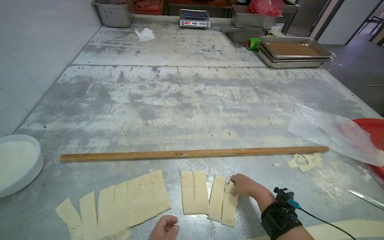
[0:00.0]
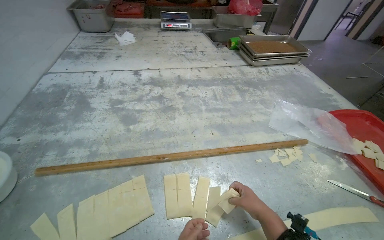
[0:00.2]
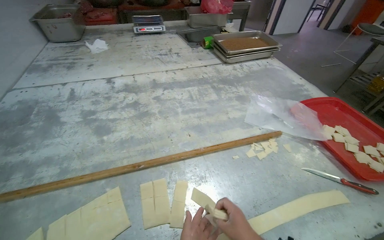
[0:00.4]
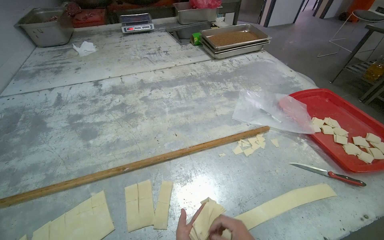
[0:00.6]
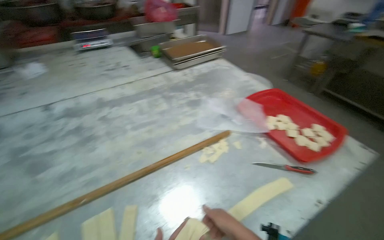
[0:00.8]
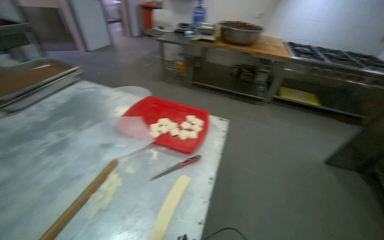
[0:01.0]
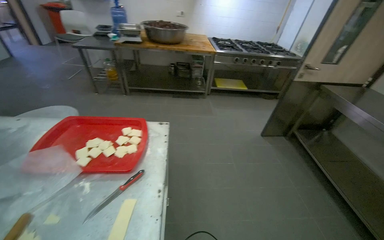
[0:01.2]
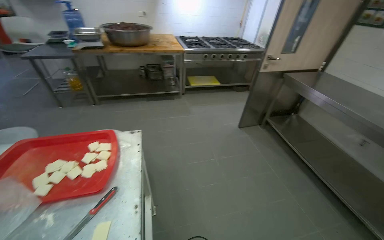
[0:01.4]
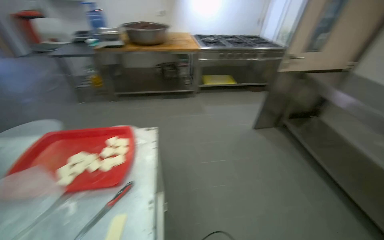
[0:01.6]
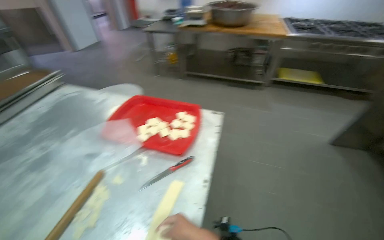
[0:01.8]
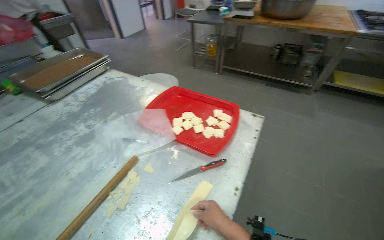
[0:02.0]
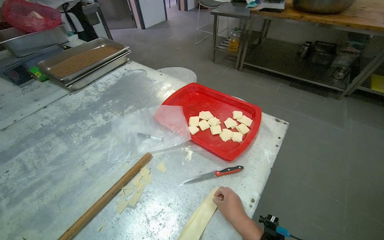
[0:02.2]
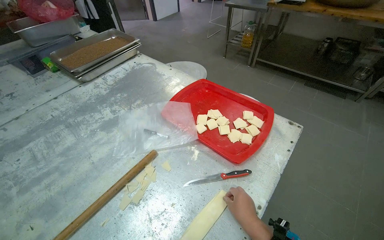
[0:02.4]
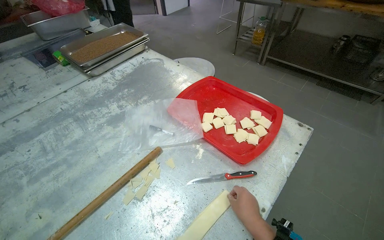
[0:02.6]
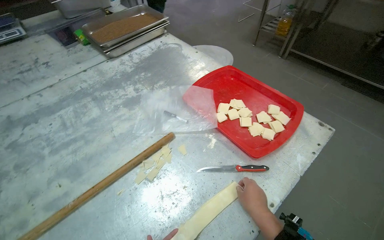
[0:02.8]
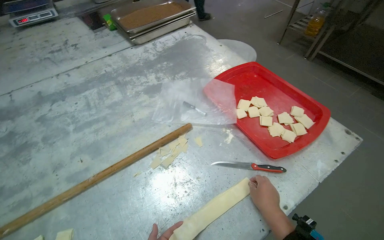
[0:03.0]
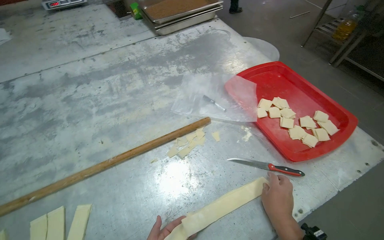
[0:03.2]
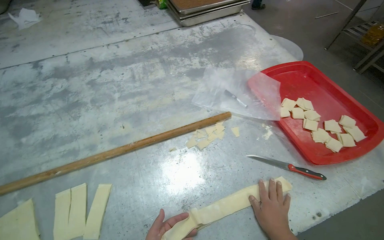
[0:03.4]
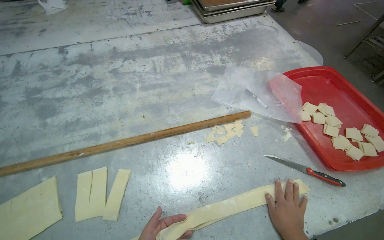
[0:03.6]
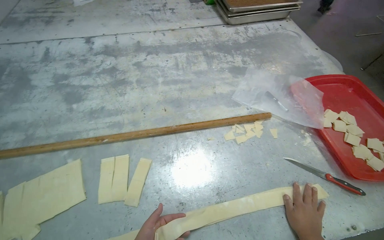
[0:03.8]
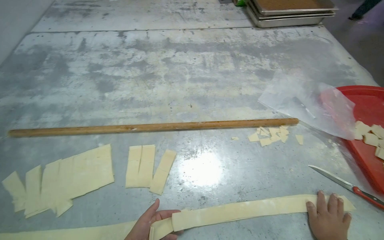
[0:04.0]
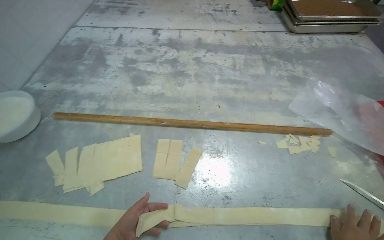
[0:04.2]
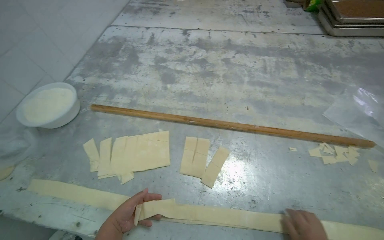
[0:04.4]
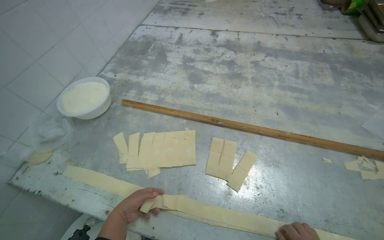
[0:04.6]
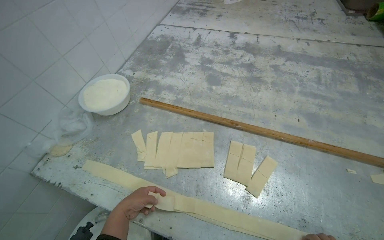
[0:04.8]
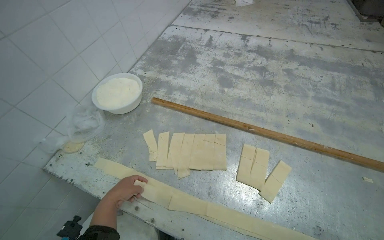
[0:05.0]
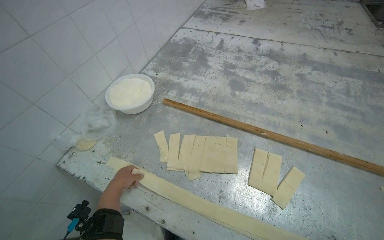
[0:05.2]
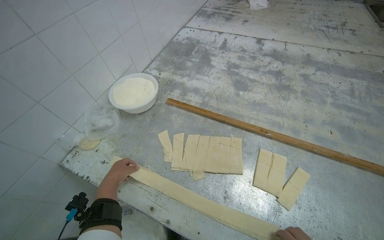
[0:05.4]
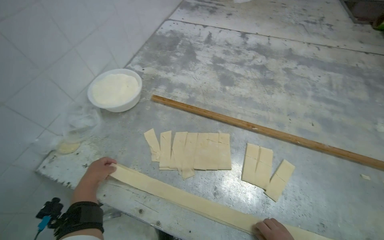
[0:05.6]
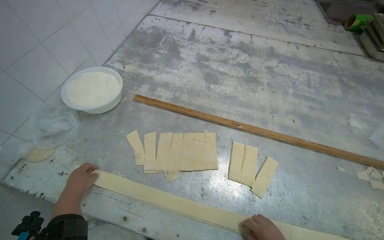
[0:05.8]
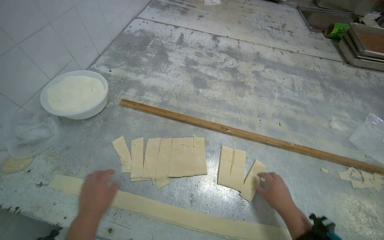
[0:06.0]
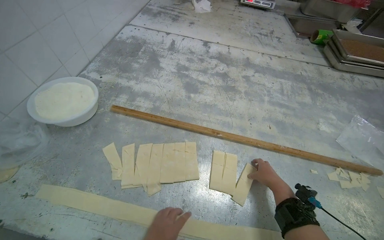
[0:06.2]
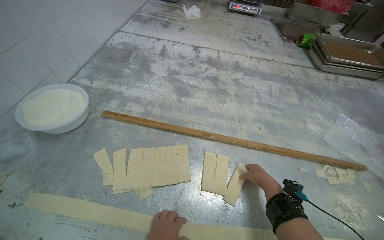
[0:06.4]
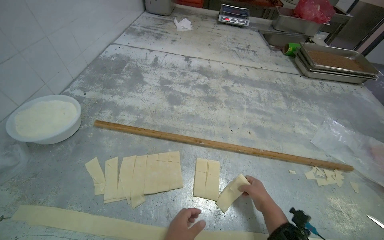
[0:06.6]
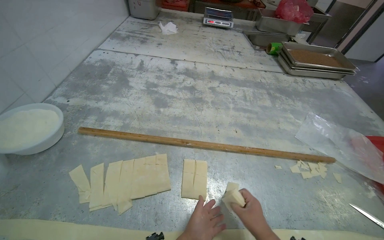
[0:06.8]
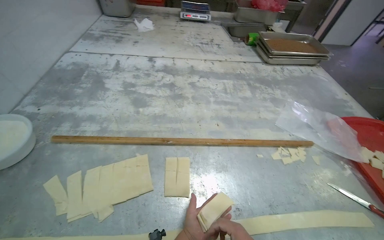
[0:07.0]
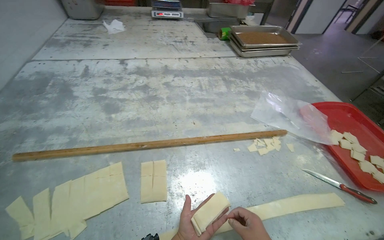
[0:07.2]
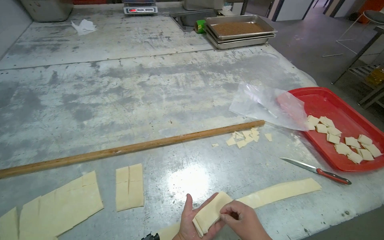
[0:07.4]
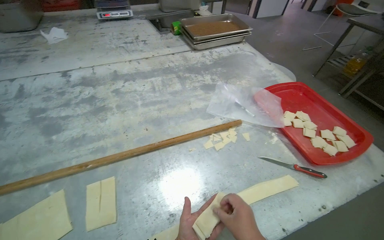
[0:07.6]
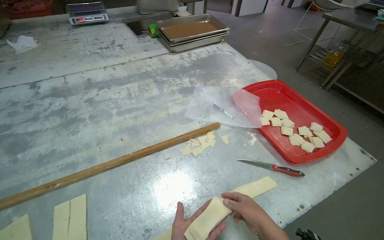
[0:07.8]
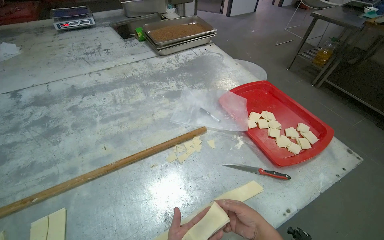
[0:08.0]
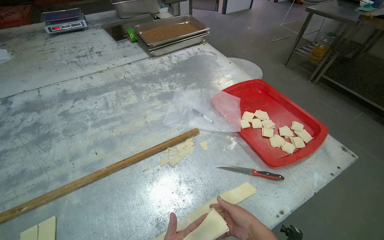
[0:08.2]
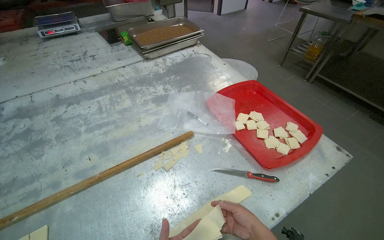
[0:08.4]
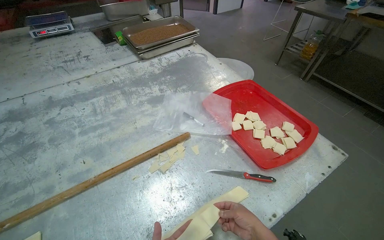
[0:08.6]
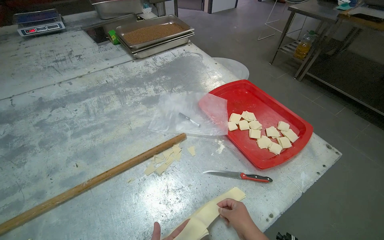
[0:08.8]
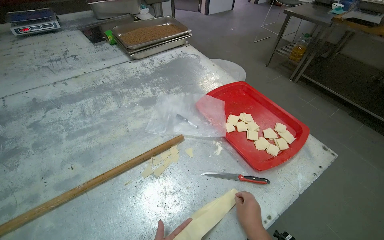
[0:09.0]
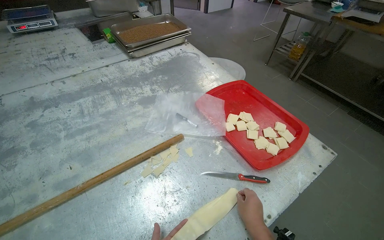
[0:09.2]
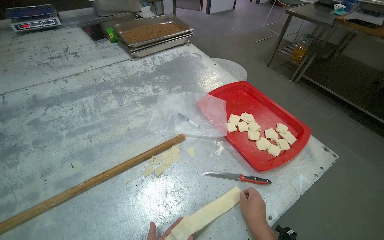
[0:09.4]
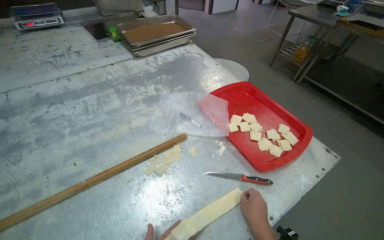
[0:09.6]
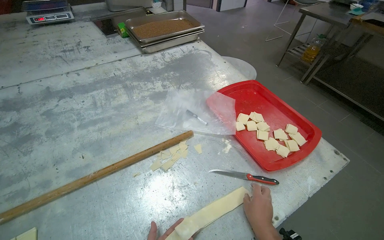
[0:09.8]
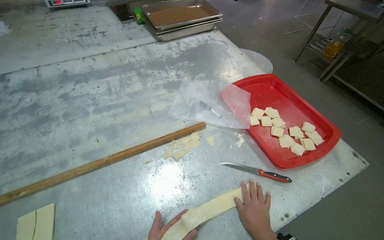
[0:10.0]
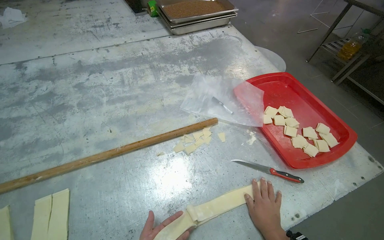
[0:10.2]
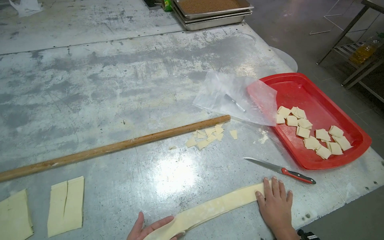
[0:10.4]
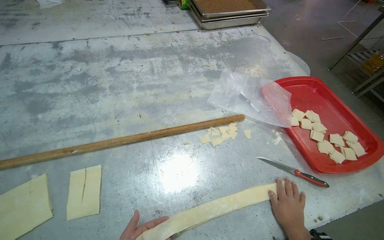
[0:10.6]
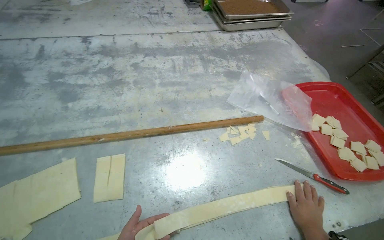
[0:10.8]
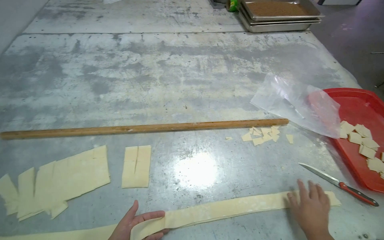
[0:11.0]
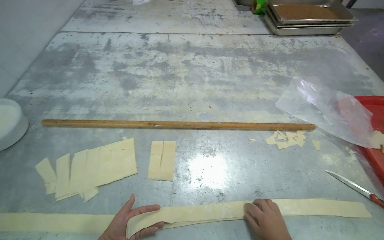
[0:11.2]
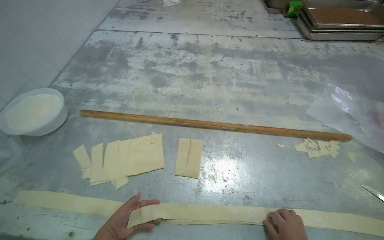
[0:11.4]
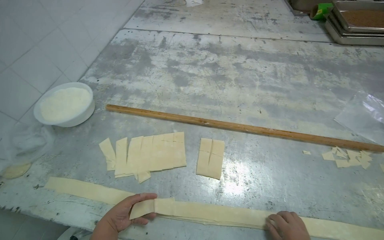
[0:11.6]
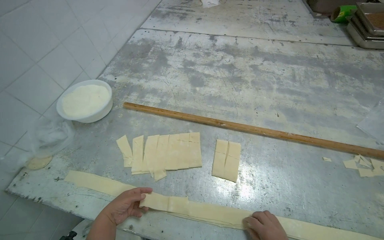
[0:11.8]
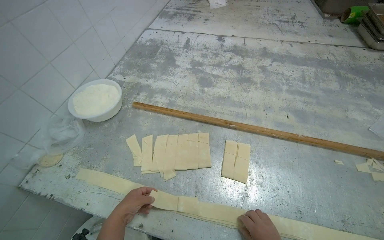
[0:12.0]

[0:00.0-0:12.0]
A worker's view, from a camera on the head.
Job: preparing food.
The whole recording: Folding dough strips. The worker folds long strips of dough on the table.
0.0 to 1.6 s: The wearer moves some 60 cm. The wearer looks about 95 degrees further to the right.
1.6 to 3.0 s: The wearer's head swings some 65 degrees to the left. The camera pitches downward, by approximately 20 degrees.
4.4 to 6.0 s: The left hand is displaced to the left by roughly 20 cm.
6.0 to 7.6 s: The head travels to the right, approximately 40 cm. The wearer looks about 35 degrees further to the right.
10.4 to 12.0 s: The head travels to the left, roughly 40 cm. The wearer's head swings some 35 degrees to the left.

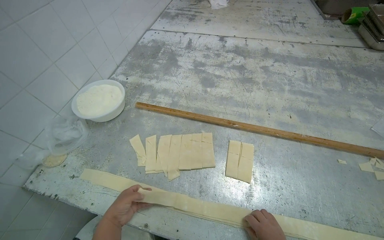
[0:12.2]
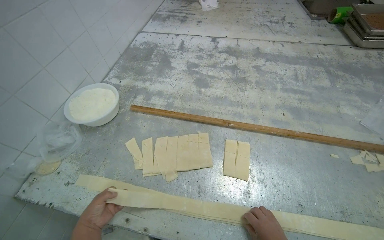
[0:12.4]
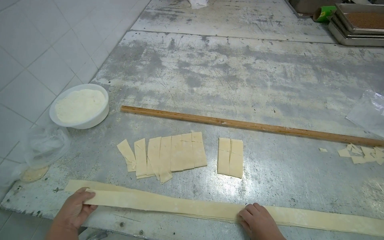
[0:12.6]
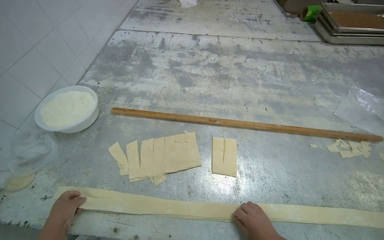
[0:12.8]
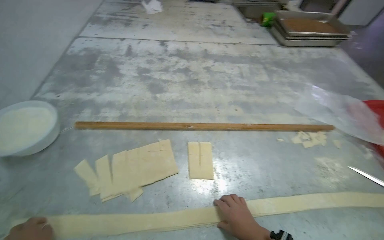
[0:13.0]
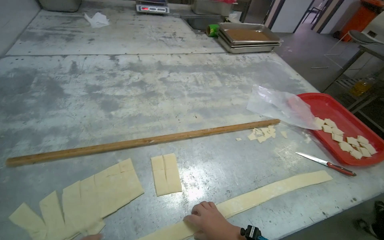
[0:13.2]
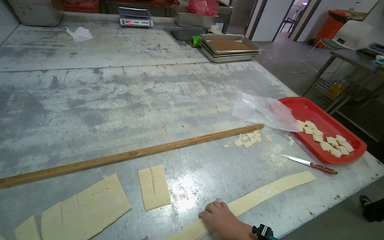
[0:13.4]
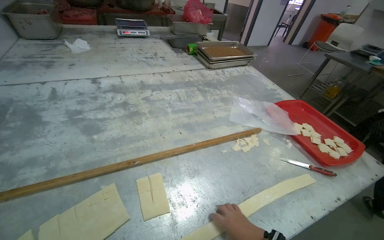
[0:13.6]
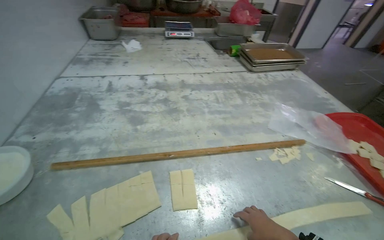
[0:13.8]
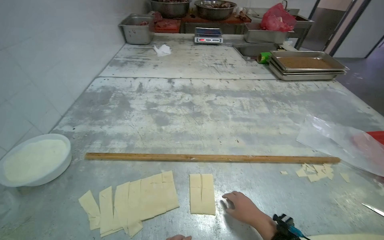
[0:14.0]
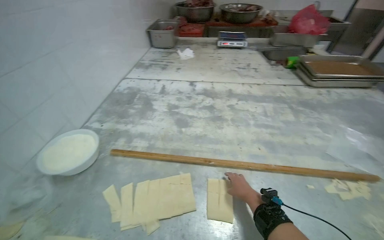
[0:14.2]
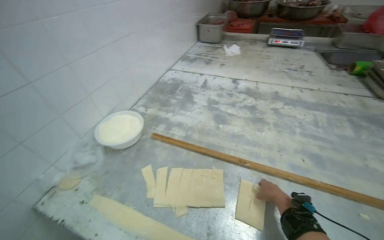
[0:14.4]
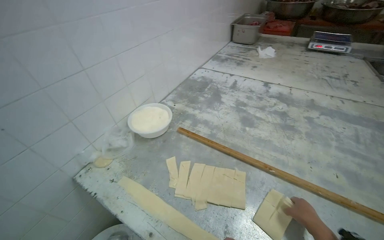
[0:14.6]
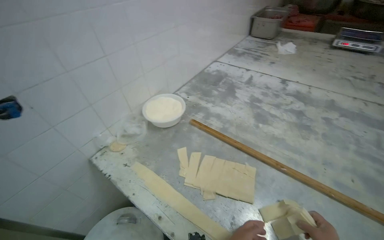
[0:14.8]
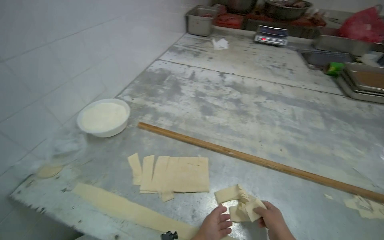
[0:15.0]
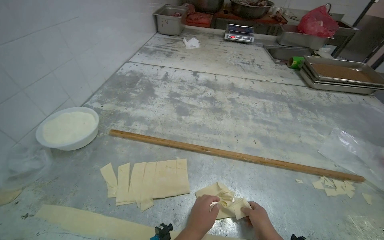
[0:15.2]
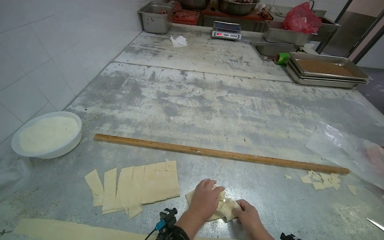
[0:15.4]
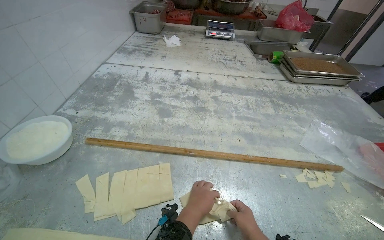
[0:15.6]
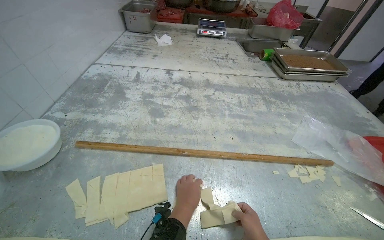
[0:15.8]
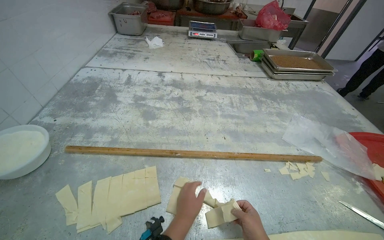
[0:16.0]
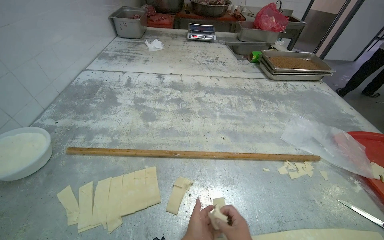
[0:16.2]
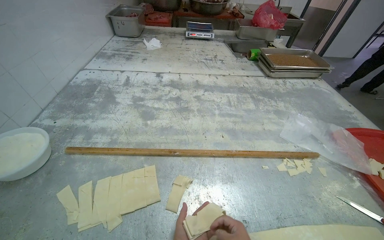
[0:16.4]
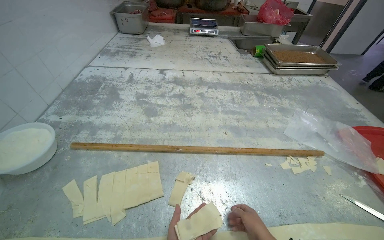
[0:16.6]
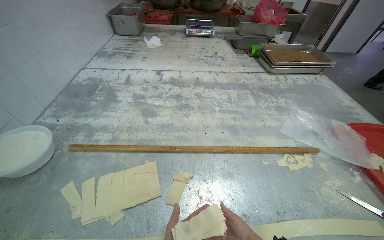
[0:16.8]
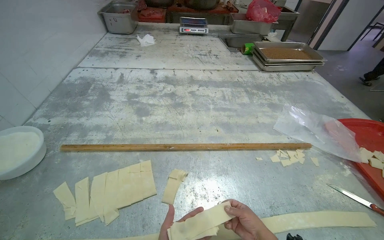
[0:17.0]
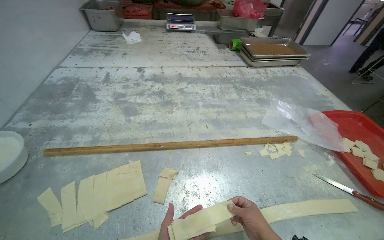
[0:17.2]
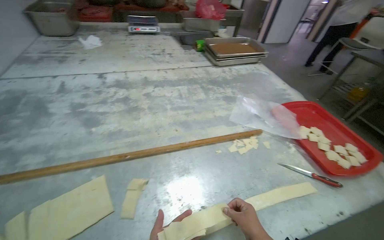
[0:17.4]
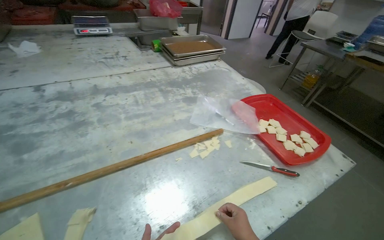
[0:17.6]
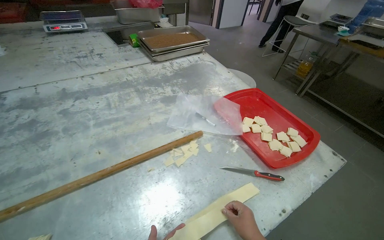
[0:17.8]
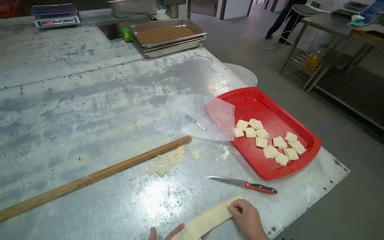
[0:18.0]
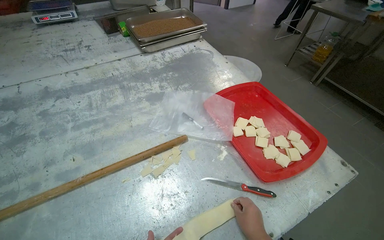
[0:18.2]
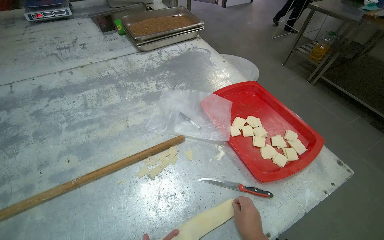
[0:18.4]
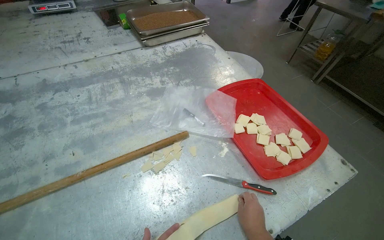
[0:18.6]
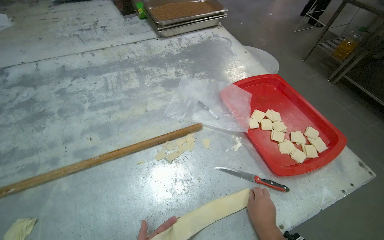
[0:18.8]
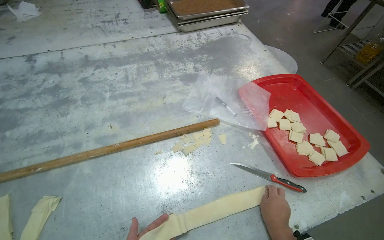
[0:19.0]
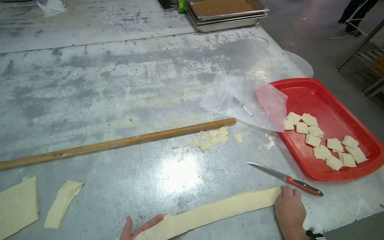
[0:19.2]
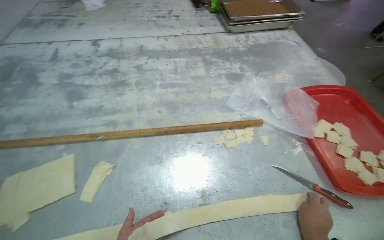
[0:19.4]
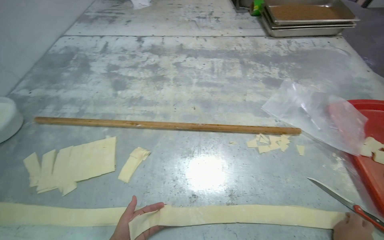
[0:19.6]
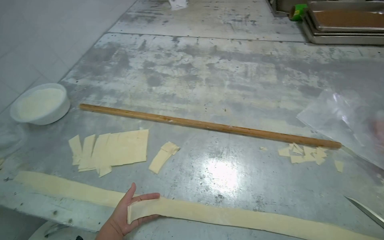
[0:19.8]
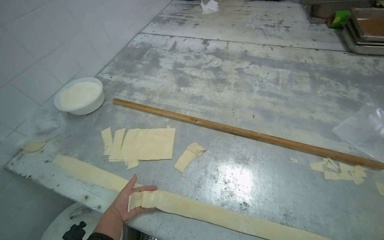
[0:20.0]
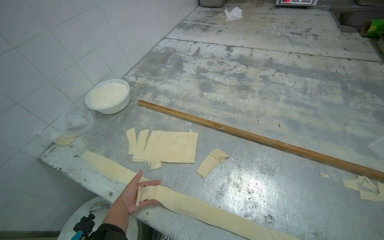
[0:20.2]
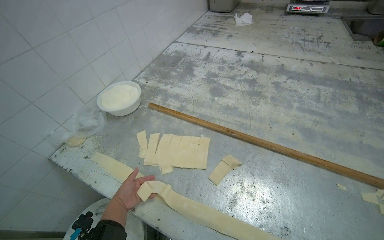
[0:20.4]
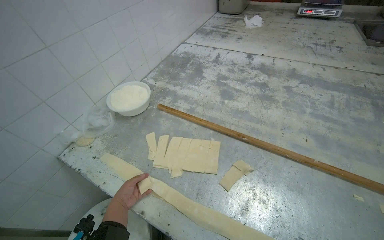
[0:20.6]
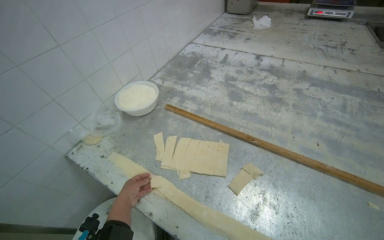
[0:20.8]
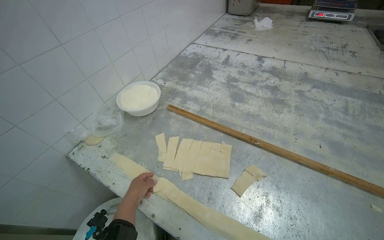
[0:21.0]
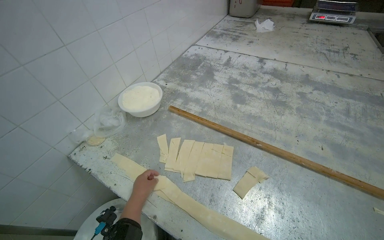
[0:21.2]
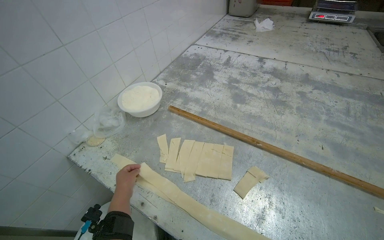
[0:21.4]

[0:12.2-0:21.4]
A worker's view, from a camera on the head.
Job: preparing food.
The whole recording: Folding dough strips. The worker folds long strips of dough on the table.
12.2 to 13.8 s: The head rotates approximately 25 degrees to the right.
13.8 to 15.2 s: The wearer looks some 20 degrees further to the left.
16.8 to 18.4 s: The camera is carried roughly 50 cm. The wearer's head swings roughly 25 degrees to the right.
18.4 to 19.8 s: The head turns to the left by approximately 40 degrees.
19.8 to 21.4 s: The head rotates roughly 20 degrees to the left. The left hand goes roughly 10 cm up the picture.
